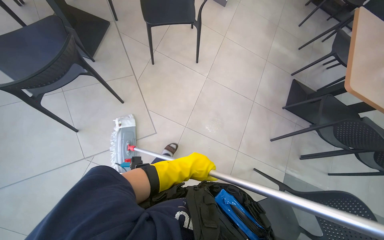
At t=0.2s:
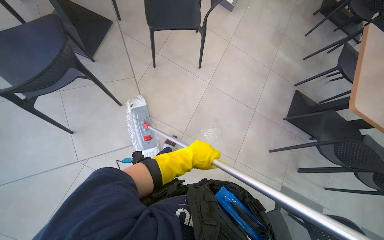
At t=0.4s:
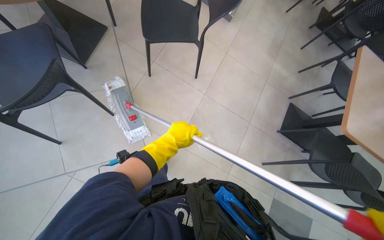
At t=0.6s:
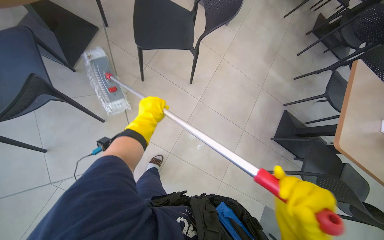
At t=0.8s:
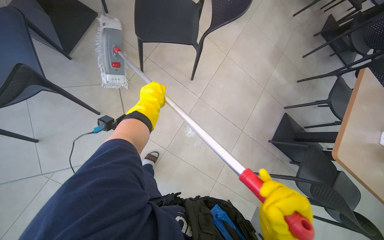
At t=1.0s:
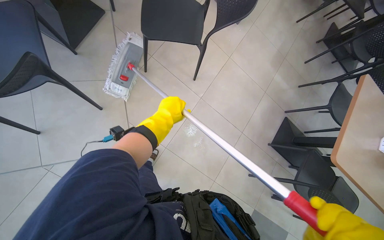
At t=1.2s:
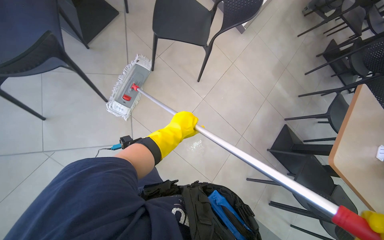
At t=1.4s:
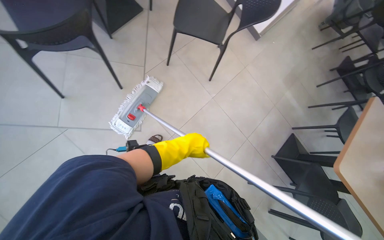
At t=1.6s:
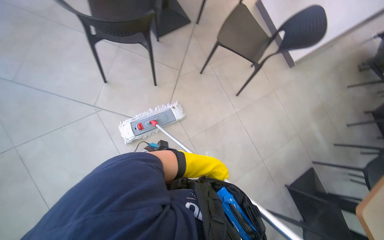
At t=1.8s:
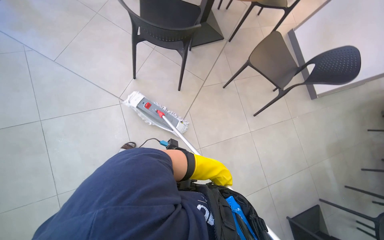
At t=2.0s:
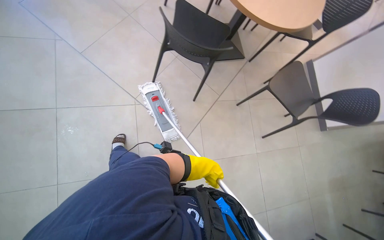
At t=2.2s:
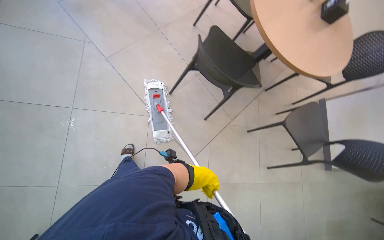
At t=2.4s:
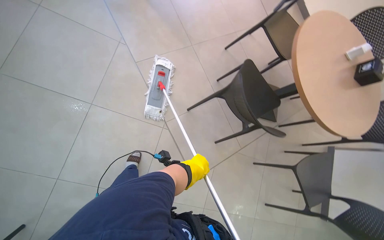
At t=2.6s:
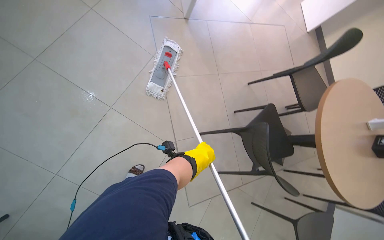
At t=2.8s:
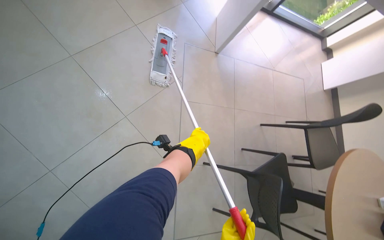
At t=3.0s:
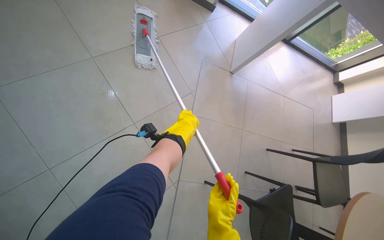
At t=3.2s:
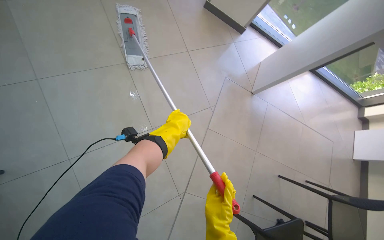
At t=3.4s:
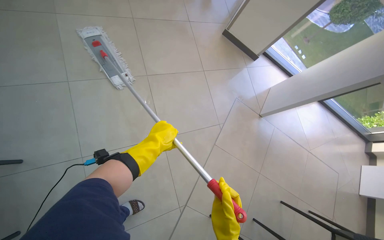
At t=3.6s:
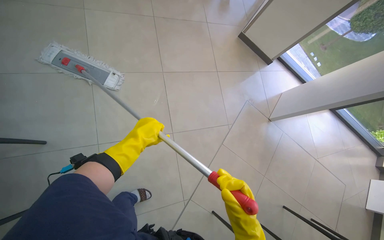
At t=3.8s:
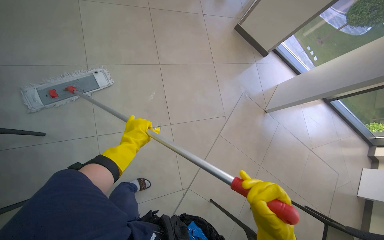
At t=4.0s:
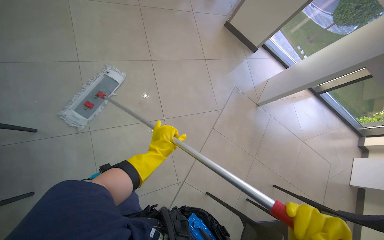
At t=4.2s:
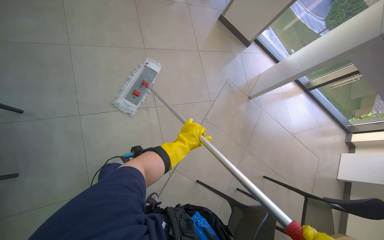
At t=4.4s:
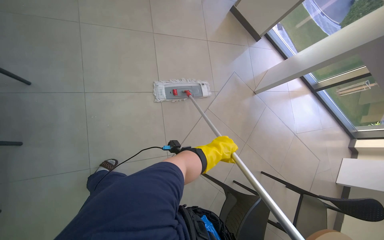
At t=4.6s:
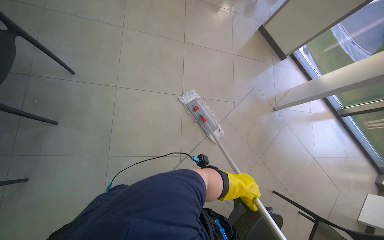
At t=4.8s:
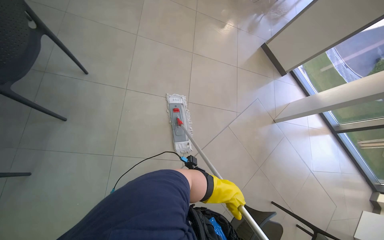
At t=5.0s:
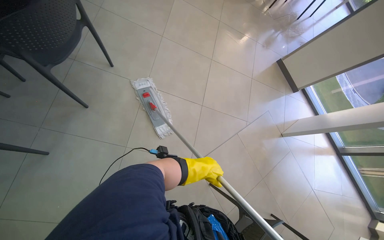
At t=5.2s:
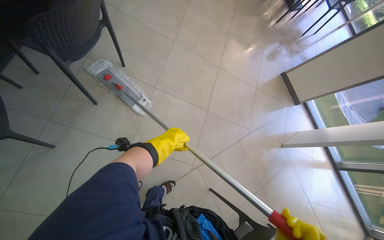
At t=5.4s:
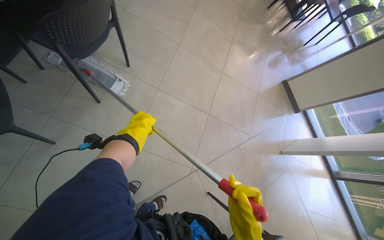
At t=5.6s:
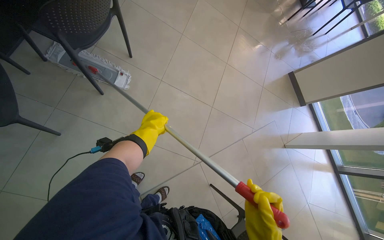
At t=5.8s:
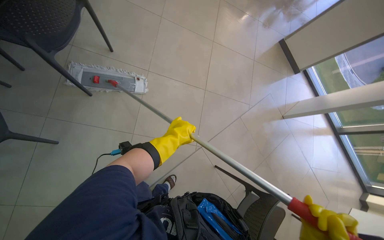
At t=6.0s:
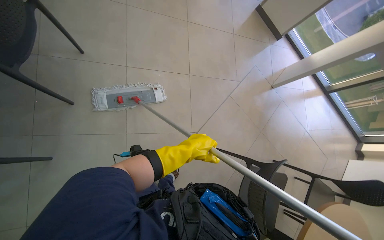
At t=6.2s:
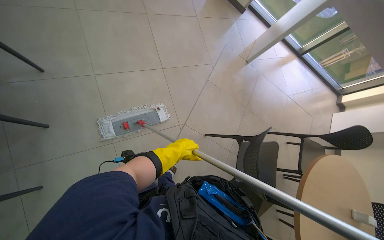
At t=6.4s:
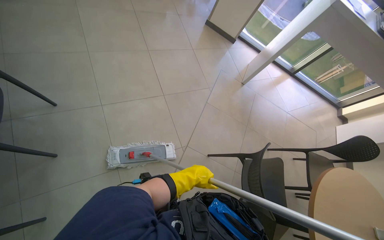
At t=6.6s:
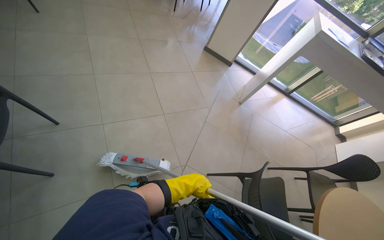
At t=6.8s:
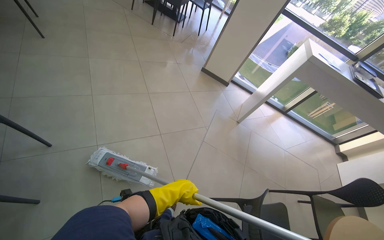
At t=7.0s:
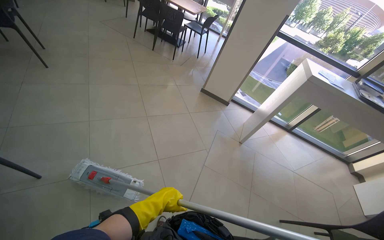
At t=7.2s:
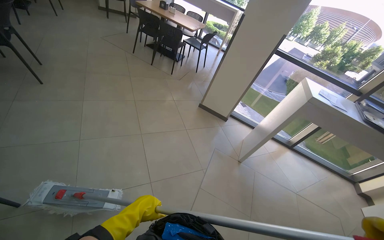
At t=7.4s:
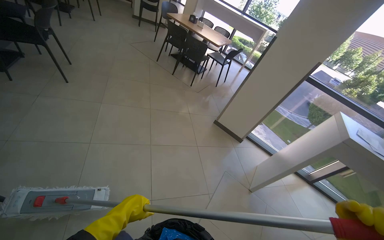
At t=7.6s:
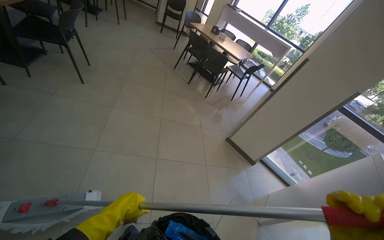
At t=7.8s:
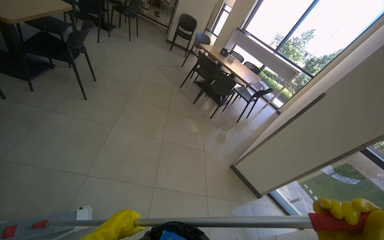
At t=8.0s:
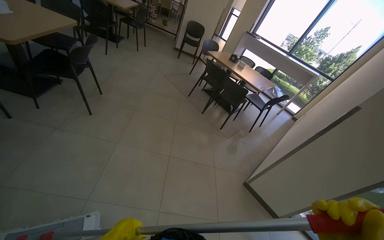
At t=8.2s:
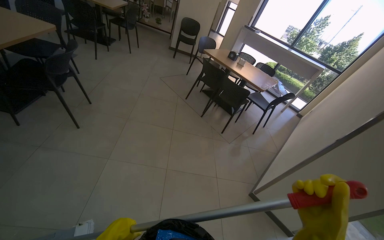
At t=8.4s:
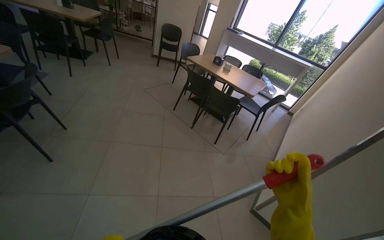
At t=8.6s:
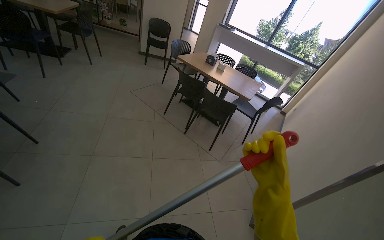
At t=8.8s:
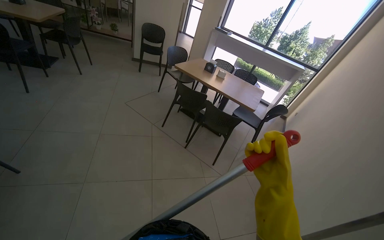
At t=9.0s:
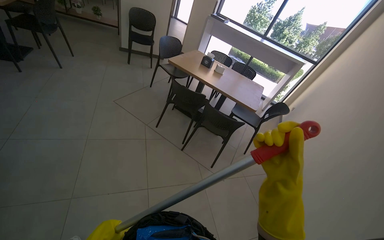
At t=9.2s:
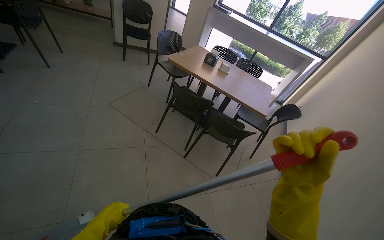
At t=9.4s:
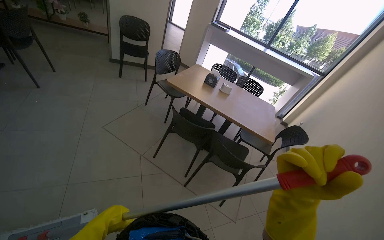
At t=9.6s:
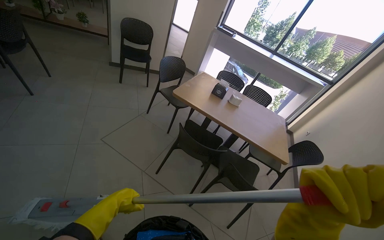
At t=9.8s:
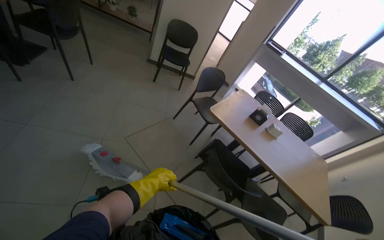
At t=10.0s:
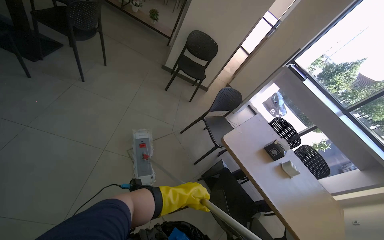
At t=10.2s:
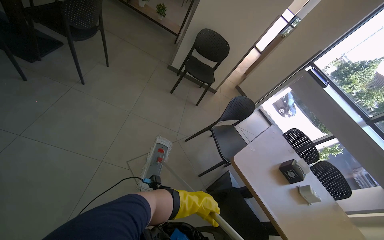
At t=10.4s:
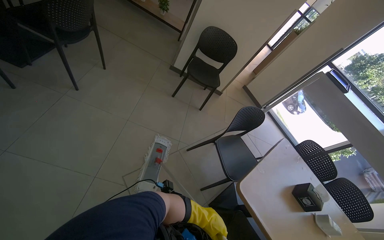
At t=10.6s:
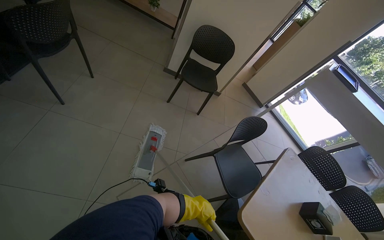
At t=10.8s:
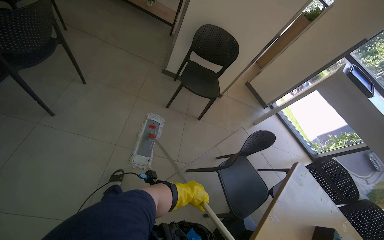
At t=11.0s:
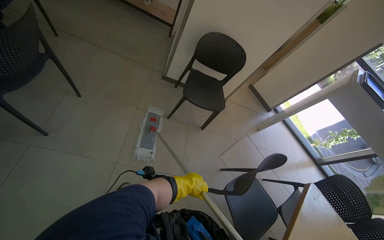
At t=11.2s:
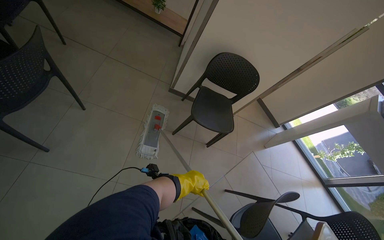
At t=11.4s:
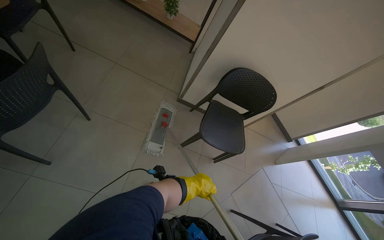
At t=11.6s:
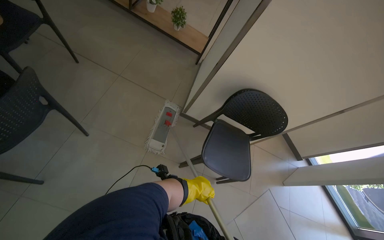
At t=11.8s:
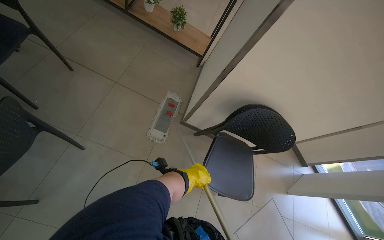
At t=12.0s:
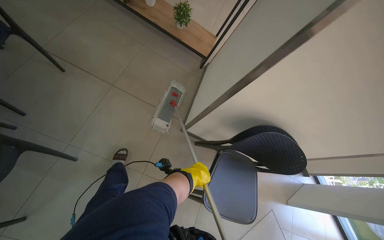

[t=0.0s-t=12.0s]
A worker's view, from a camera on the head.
Job: mopping floor.
The whole recording: Mopping cafeteria floor. The worker mops the tiled floor of the cafeteria with a flat mop, moving chairs to clear the path.
t=0.0s to t=1.6s: The scene rotates clockwise by some 35 degrees.
t=1.6s to t=3.0s: The camera travels approximately 60 cm. The head rotates about 85 degrees to the left. The view tips upward by about 35 degrees.
t=3.0s to t=4.4s: The left hand moves down the picture, about 35 cm.
t=6.0s to t=7.6s: The head travels some 60 cm. The camera pitches upward, by approximately 35 degrees.
t=9.0s to t=10.4s: The camera travels about 1.5 m.
t=10.4s to t=12.0s: The wearer moves roughly 1 m.

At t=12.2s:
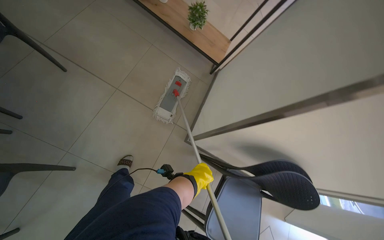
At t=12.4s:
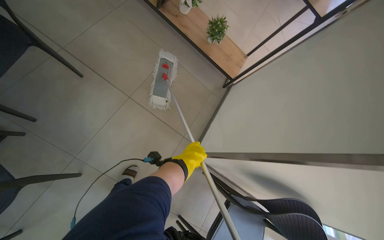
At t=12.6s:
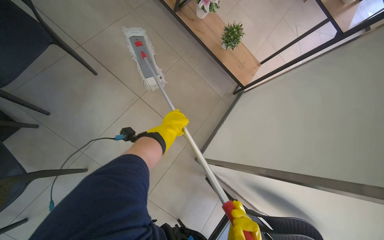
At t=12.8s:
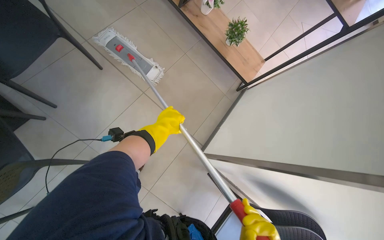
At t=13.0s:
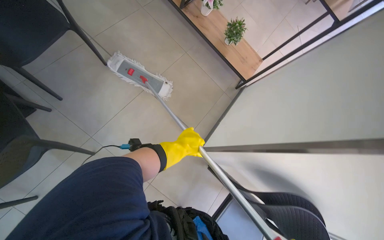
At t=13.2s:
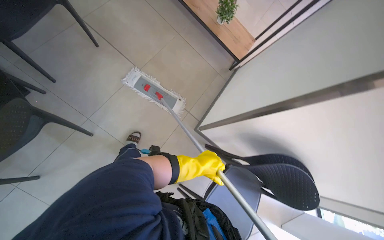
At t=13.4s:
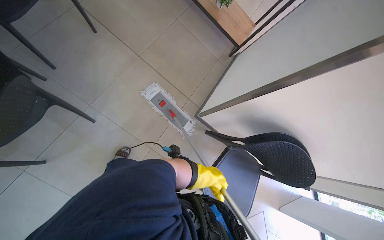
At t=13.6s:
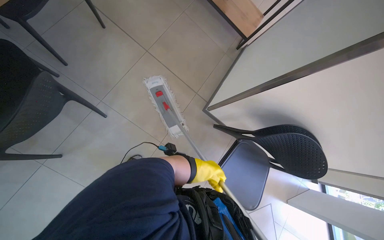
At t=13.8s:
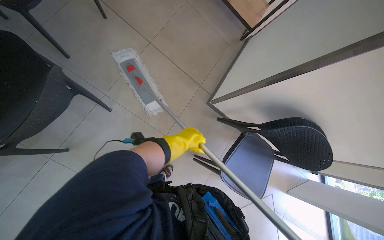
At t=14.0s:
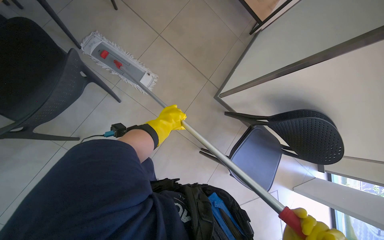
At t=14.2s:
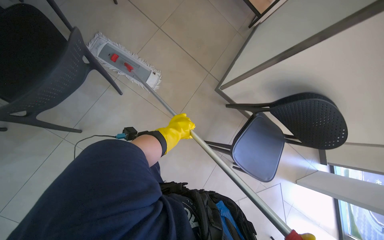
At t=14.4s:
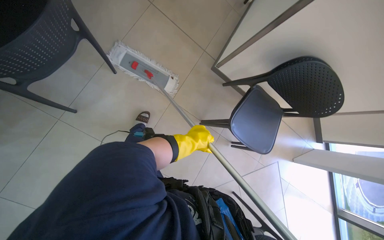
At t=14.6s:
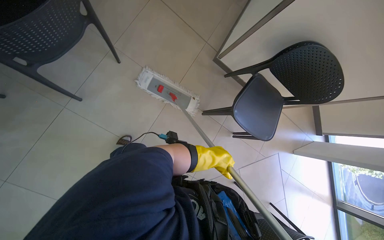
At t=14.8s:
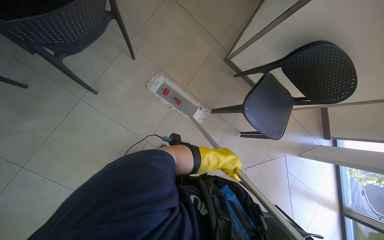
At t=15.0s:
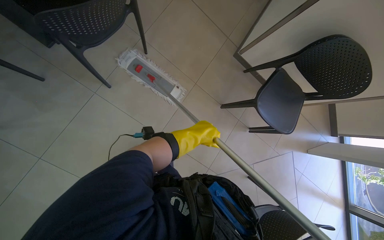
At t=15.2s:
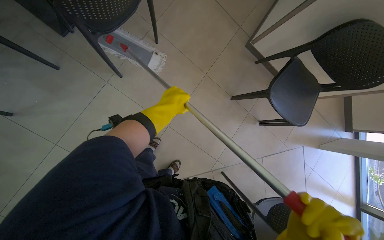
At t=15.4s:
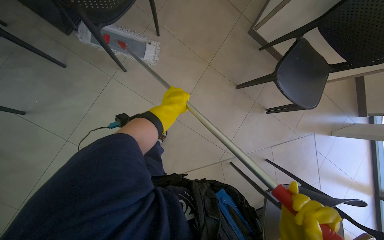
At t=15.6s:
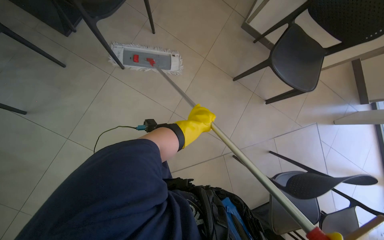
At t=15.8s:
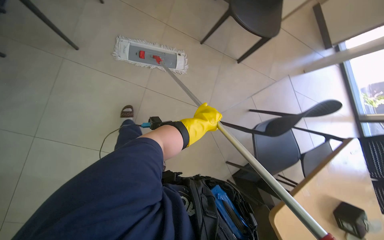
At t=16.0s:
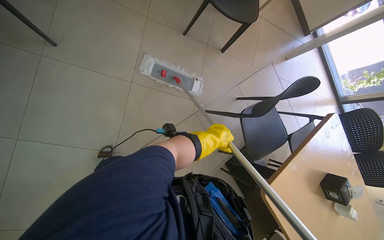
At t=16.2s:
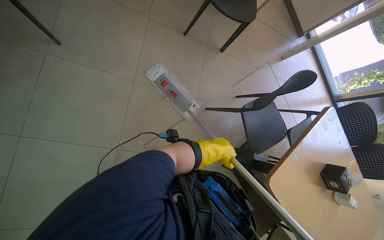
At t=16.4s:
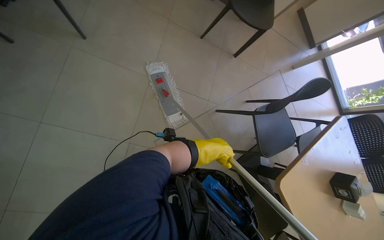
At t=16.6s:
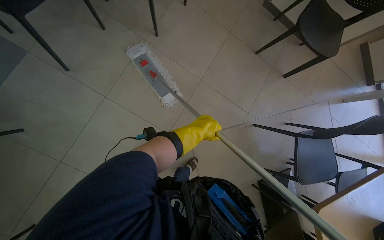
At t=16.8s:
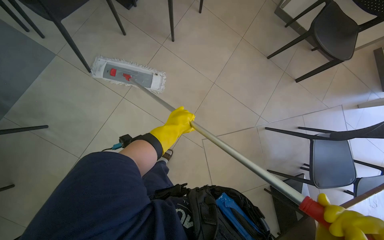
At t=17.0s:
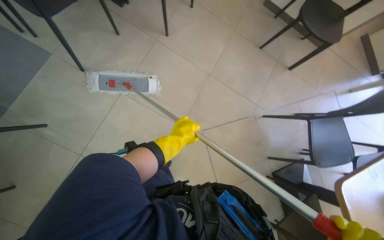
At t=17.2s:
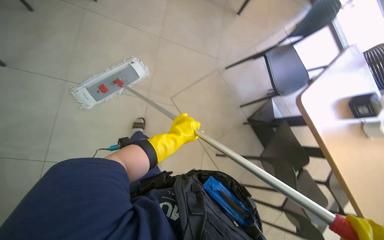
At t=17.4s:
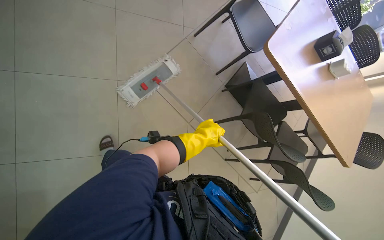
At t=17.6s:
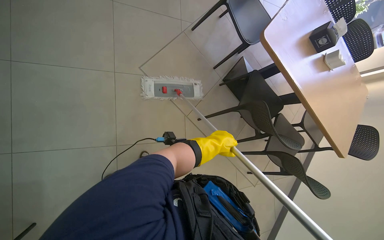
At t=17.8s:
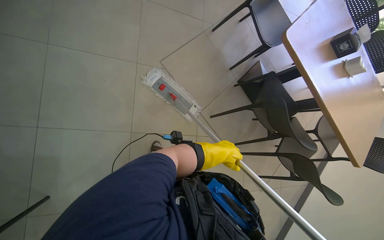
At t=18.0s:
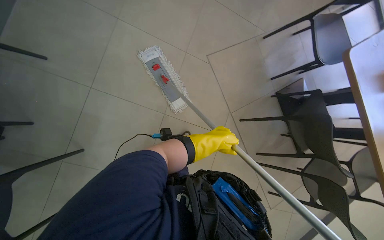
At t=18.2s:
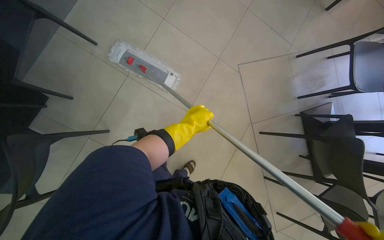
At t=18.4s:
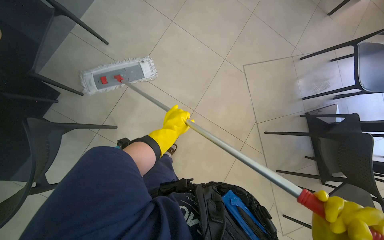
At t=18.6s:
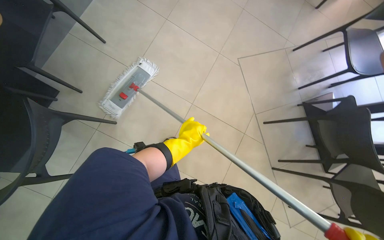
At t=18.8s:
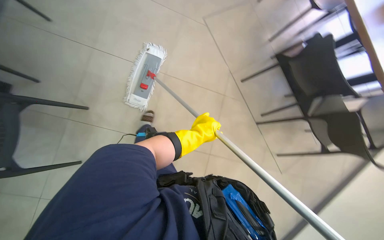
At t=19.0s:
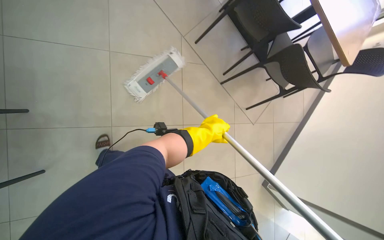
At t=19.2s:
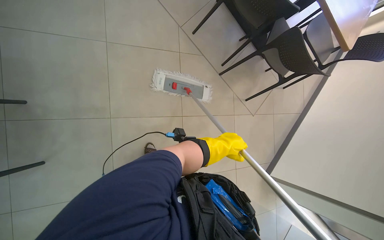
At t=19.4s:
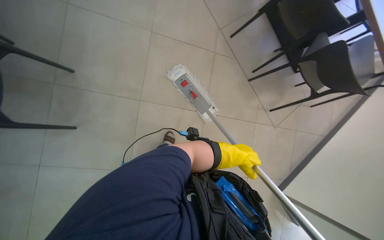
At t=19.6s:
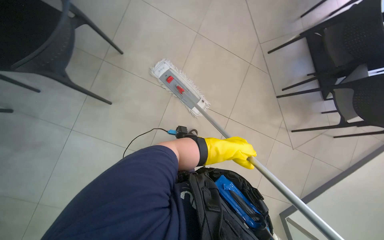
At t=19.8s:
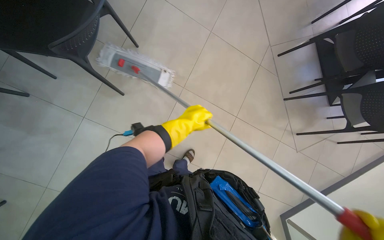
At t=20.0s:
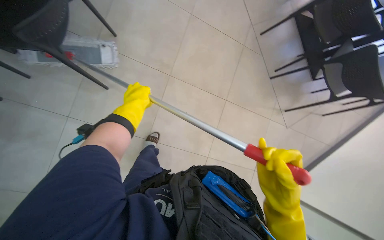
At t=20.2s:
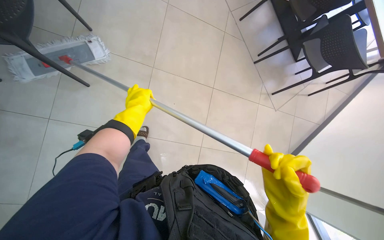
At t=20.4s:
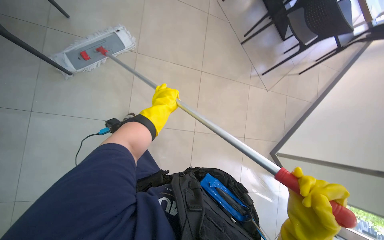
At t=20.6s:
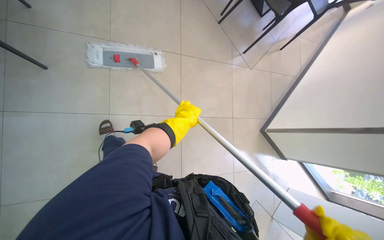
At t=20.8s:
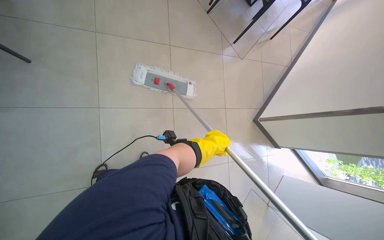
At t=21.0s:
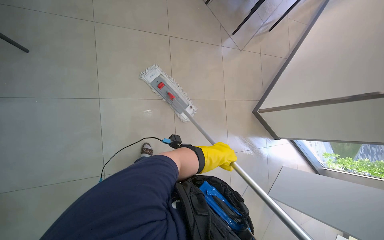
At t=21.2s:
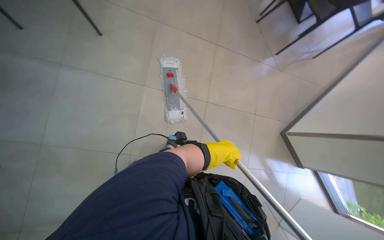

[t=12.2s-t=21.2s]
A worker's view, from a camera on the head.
Job: mopping floor.
The whole recording: Mopping cafeteria floor. The worker mops the tiled floor of the cafeteria with a flat mop, moving chairs to clear the path.
t=12.2s to t=13.8s: The left hand moves up and down the picture over some 20 cm, changing direction 2 times.
t=13.8s to t=15.2s: The camera travels roughly 50 cm.
t=15.2s to t=16.6s: The camera is carried about 60 cm.
t=16.6s to t=18.2s: The left hand moves left and right over about 15 cm, changing direction 2 times.
t=18.2s to t=19.8s: The left hand moves about 20 cm to the right and comes back.
